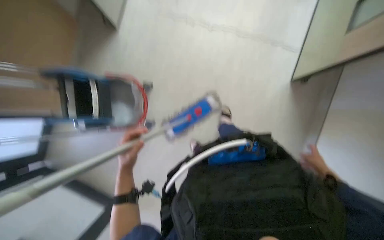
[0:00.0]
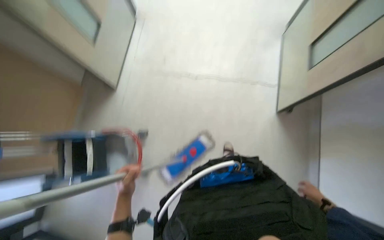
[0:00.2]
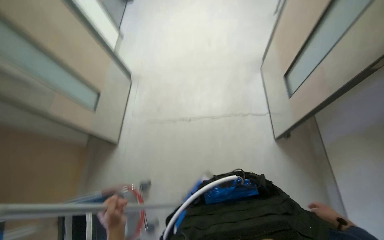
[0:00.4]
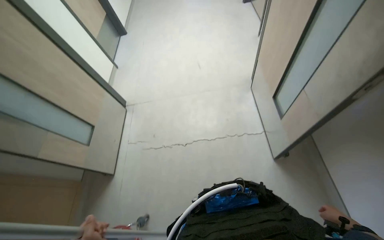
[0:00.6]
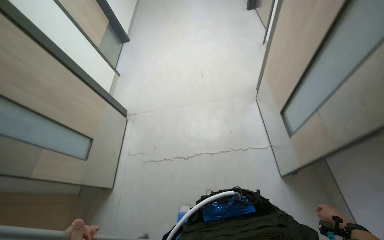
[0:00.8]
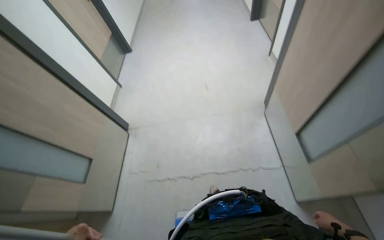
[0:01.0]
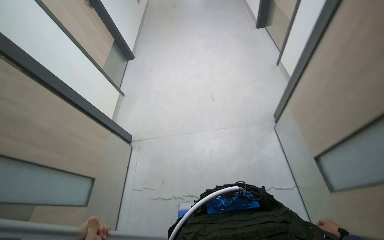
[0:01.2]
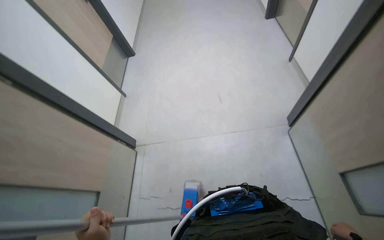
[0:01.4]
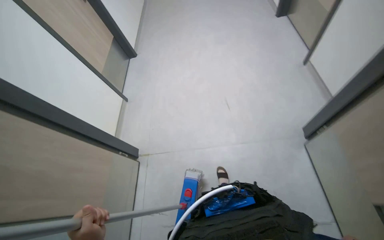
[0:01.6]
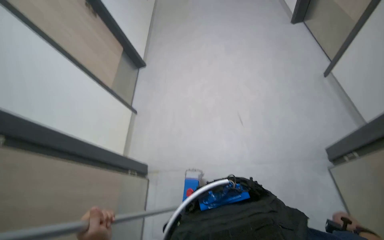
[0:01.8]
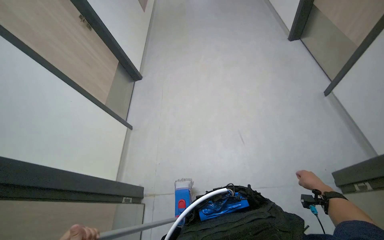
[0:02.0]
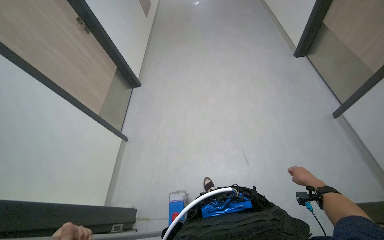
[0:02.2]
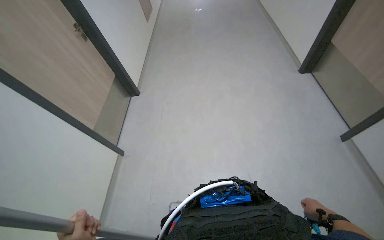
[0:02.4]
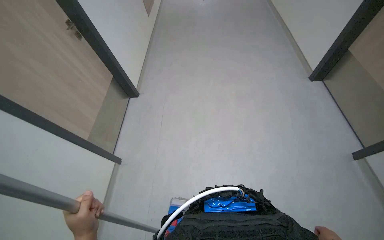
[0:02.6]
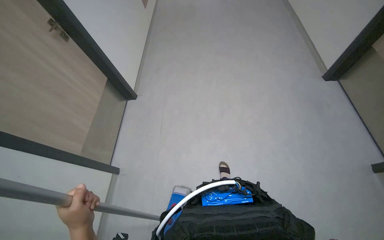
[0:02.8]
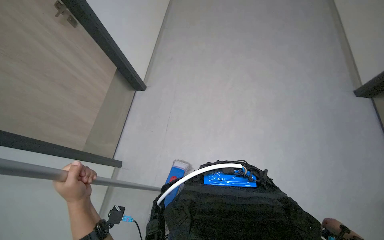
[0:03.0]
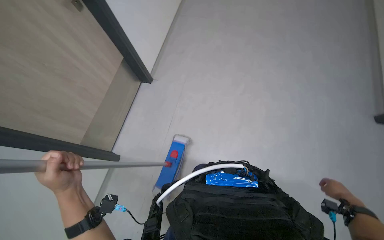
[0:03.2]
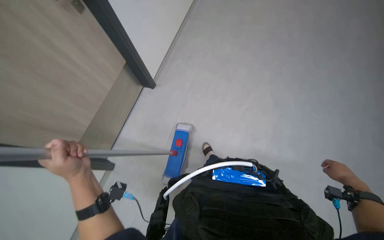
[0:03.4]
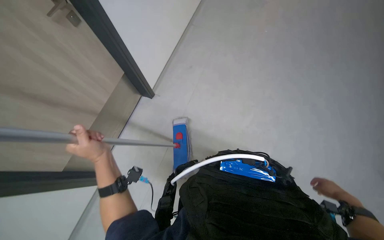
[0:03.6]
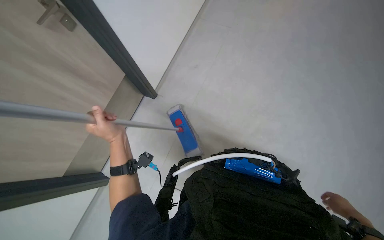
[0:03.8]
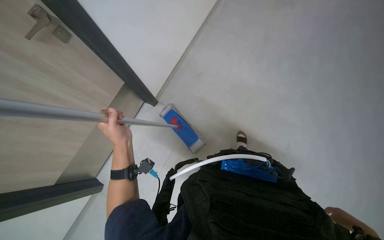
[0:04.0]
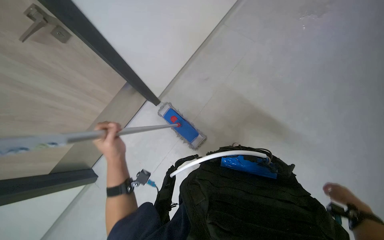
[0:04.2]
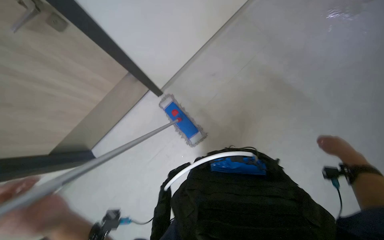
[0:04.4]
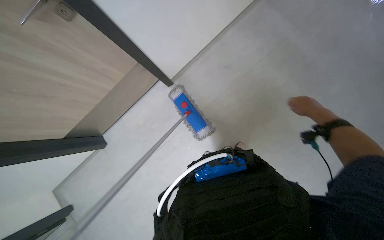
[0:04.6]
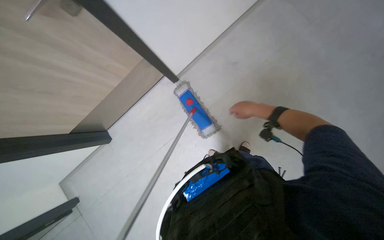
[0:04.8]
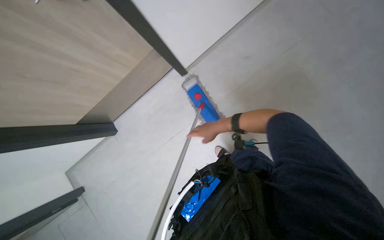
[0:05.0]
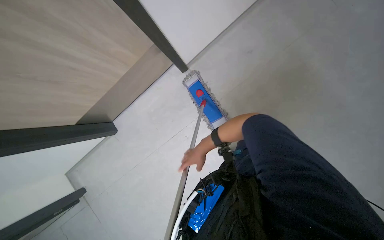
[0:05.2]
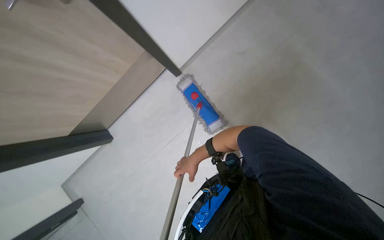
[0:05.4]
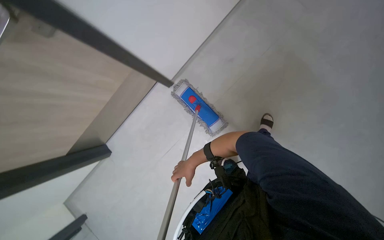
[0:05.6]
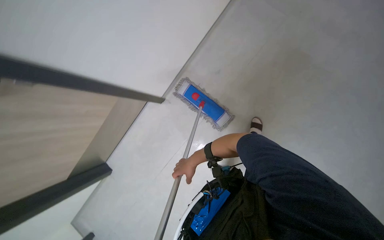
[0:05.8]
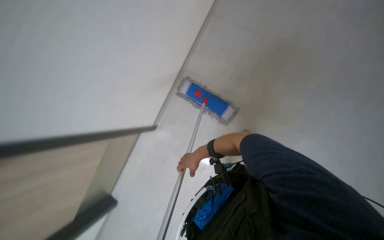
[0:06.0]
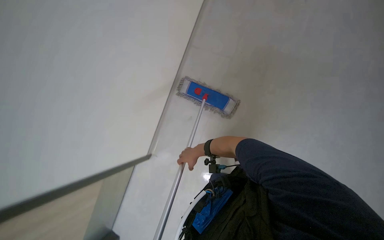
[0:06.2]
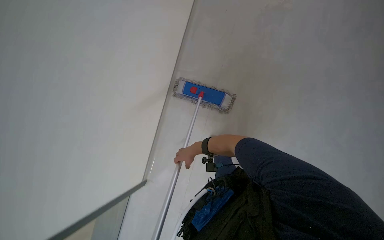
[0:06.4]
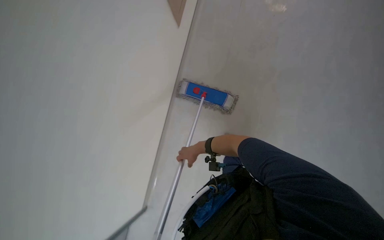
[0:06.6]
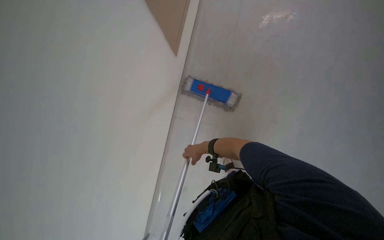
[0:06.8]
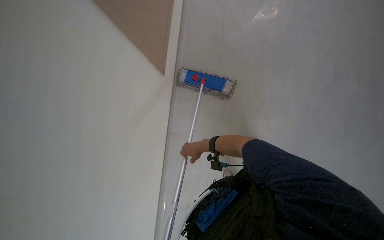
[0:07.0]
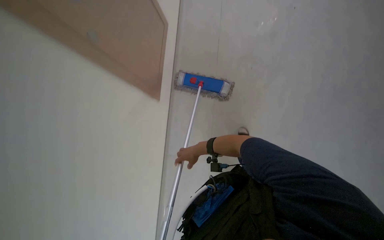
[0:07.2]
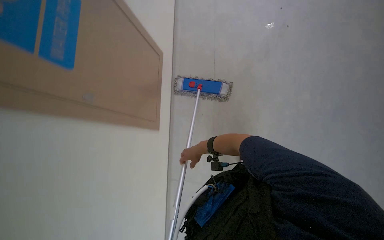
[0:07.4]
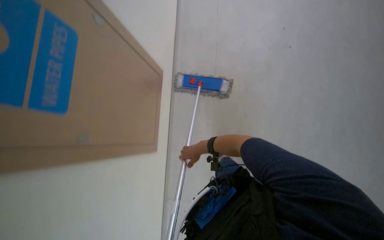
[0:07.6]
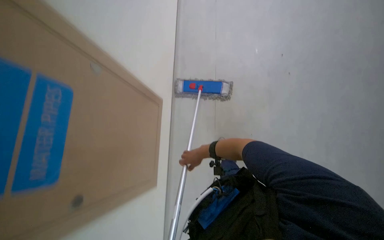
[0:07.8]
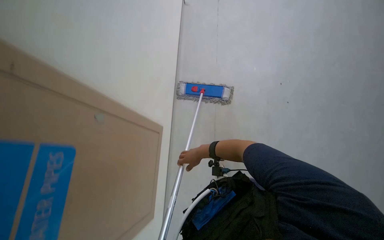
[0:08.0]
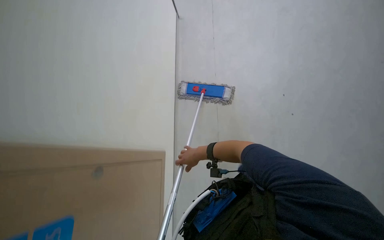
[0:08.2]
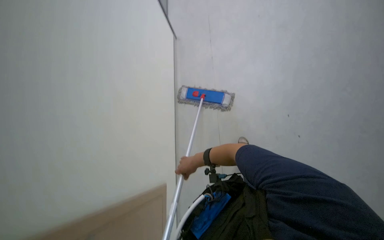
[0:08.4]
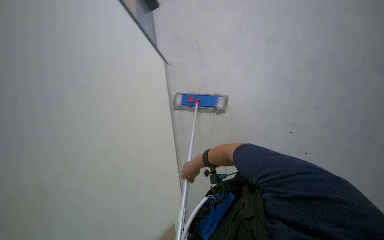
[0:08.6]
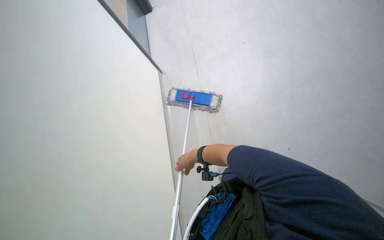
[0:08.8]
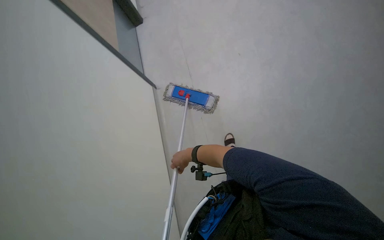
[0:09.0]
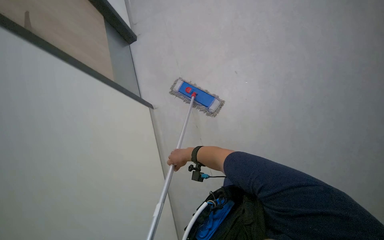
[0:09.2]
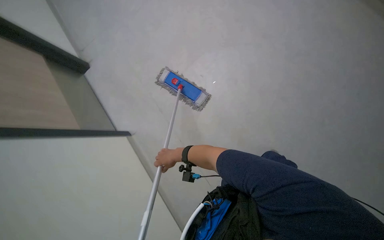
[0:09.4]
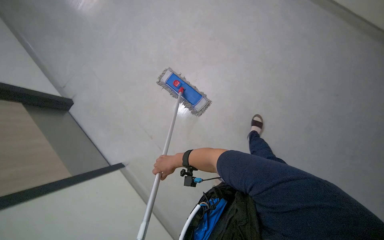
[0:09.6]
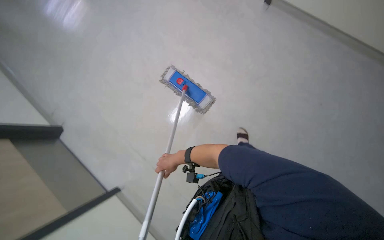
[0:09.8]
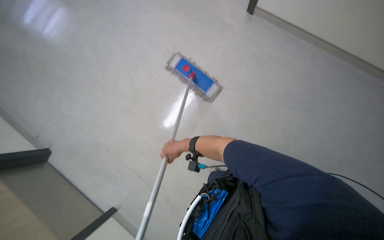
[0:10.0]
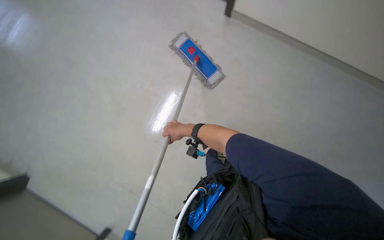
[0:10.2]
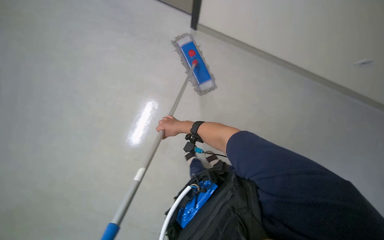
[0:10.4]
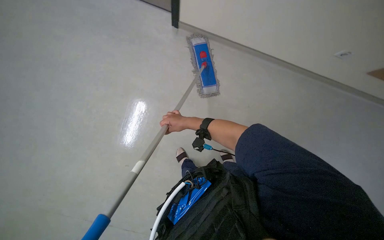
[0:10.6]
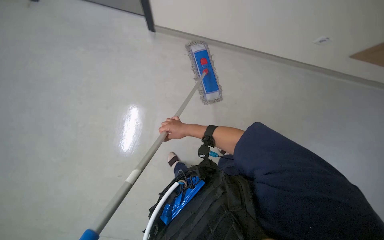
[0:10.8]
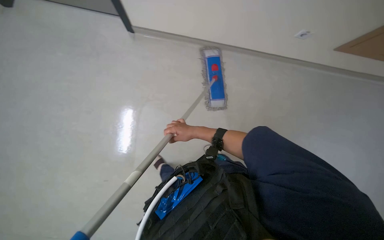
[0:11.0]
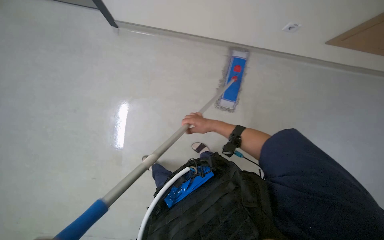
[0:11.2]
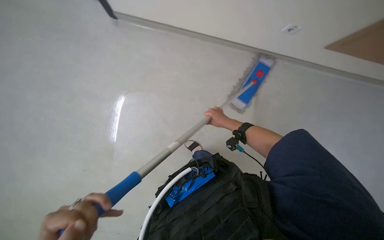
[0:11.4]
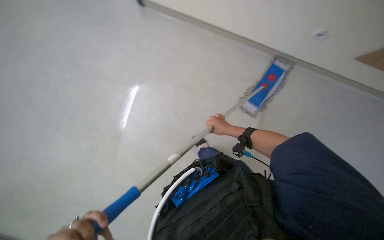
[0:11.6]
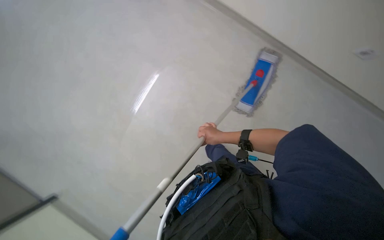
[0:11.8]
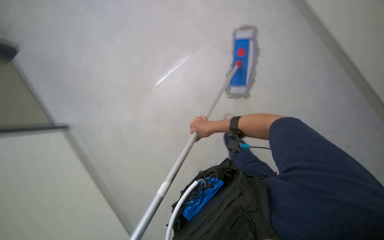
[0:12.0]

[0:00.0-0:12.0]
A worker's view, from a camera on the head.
Job: mopping floor.
The whole recording: Mopping floor with flat mop. The worker mops the floor with a flat mop.
0:00.0 to 0:01.6: The wearer moves some 70 cm. The view tips upward by roughly 30 degrees.
0:01.6 to 0:03.0: The head travels roughly 1 m.
0:03.0 to 0:04.4: The left hand moves nearer to the camera, about 20 cm. Meanwhile the right hand moves up and down the picture over roughly 25 cm, changing direction 2 times.
0:04.4 to 0:06.0: The right hand moves to the left and farther from the camera, about 60 cm.
0:10.4 to 0:12.0: The wearer looks roughly 15 degrees further to the left.

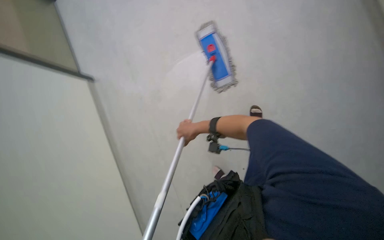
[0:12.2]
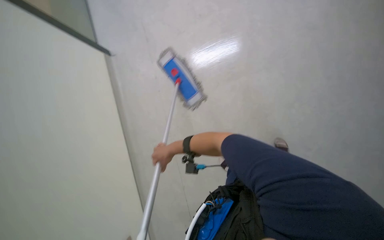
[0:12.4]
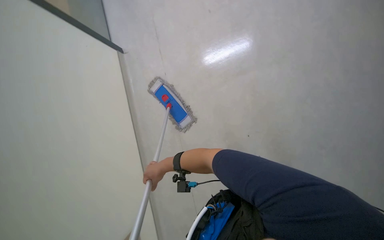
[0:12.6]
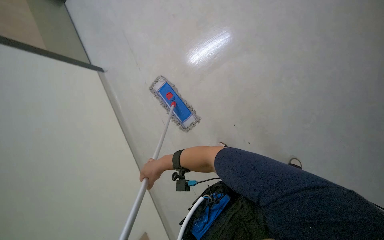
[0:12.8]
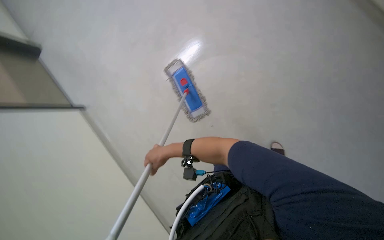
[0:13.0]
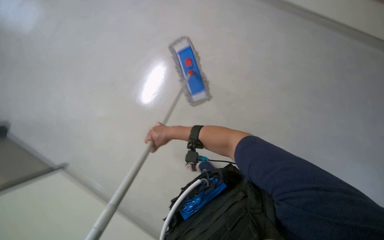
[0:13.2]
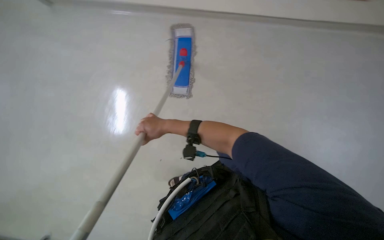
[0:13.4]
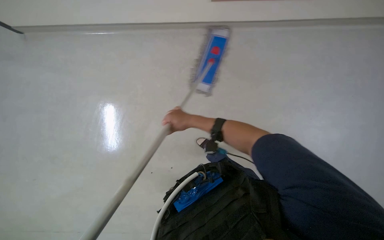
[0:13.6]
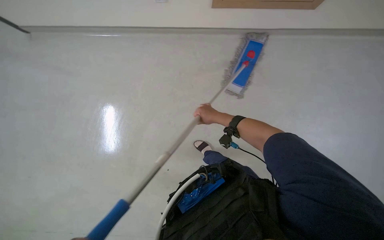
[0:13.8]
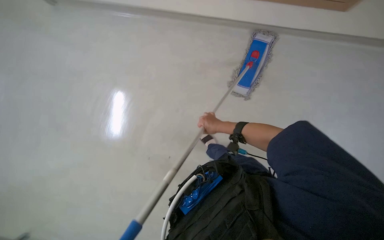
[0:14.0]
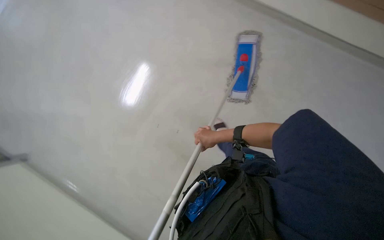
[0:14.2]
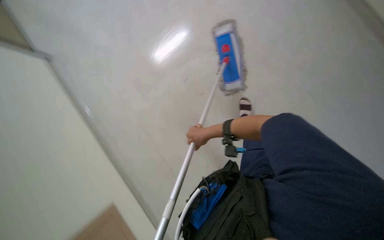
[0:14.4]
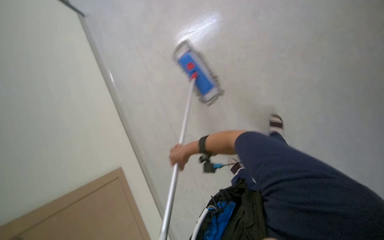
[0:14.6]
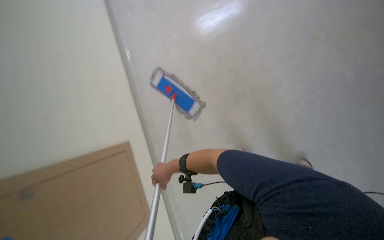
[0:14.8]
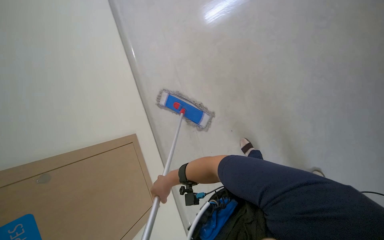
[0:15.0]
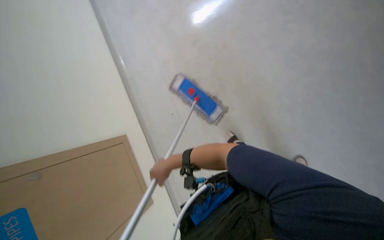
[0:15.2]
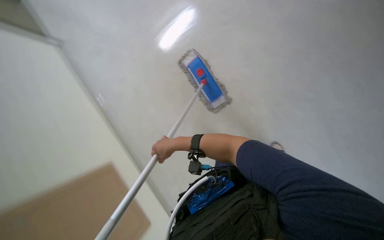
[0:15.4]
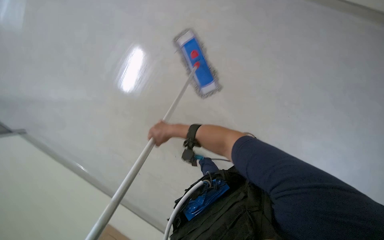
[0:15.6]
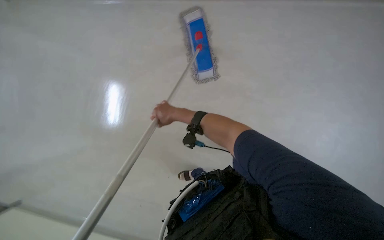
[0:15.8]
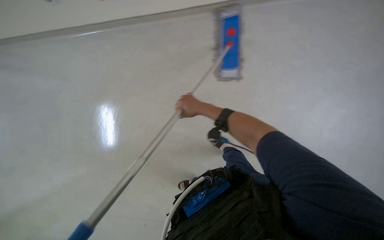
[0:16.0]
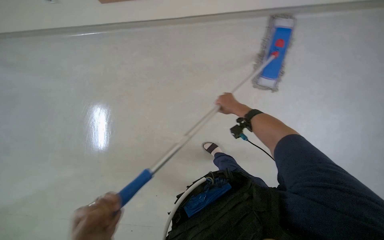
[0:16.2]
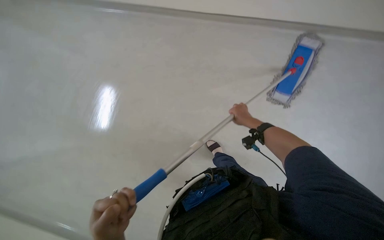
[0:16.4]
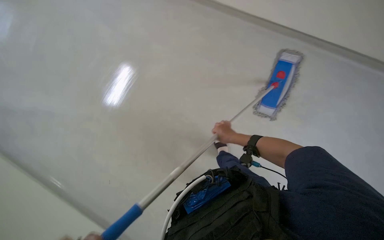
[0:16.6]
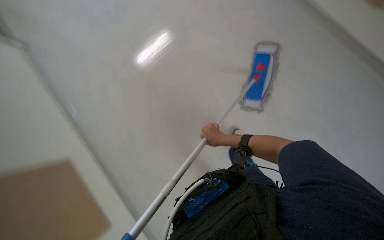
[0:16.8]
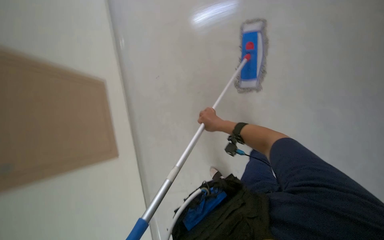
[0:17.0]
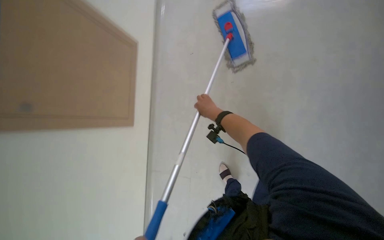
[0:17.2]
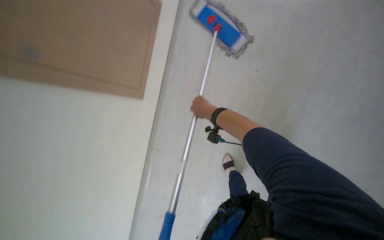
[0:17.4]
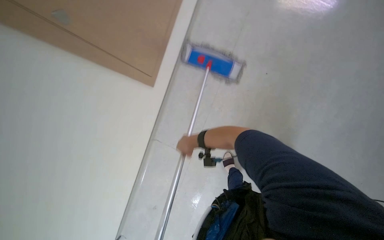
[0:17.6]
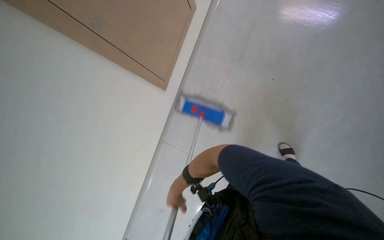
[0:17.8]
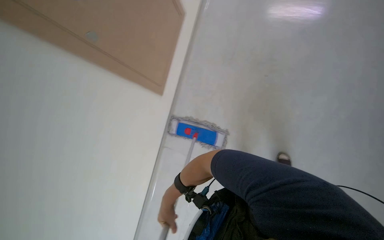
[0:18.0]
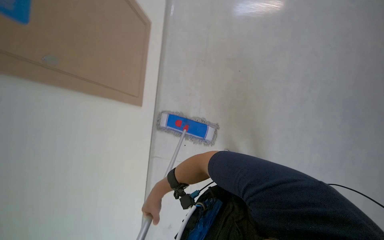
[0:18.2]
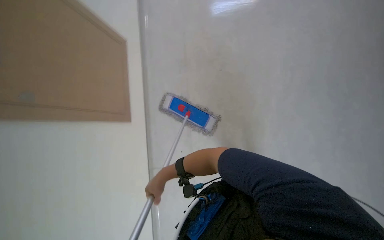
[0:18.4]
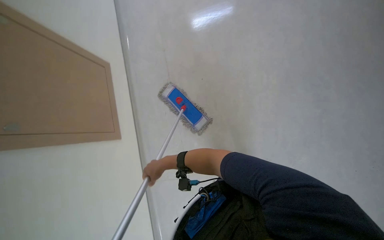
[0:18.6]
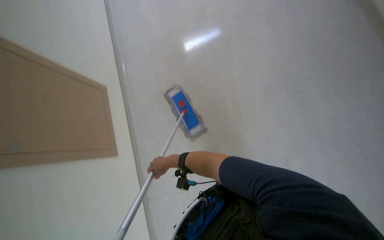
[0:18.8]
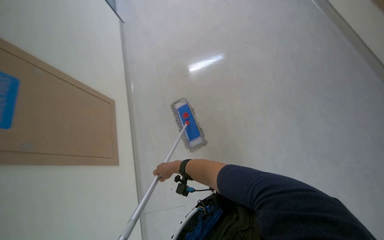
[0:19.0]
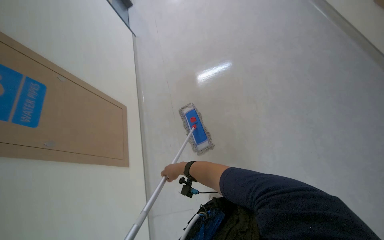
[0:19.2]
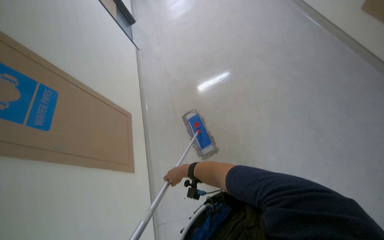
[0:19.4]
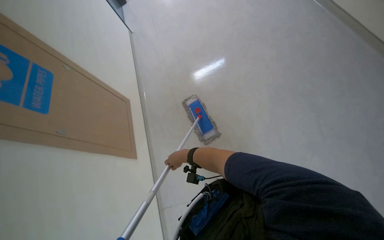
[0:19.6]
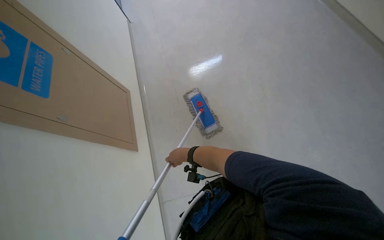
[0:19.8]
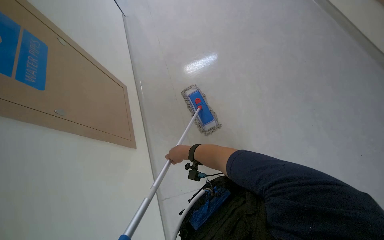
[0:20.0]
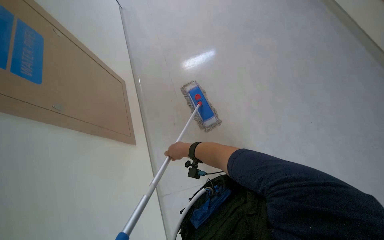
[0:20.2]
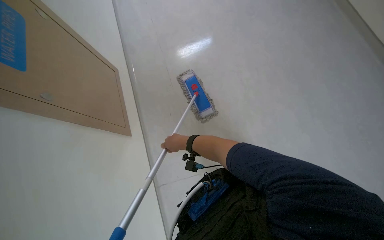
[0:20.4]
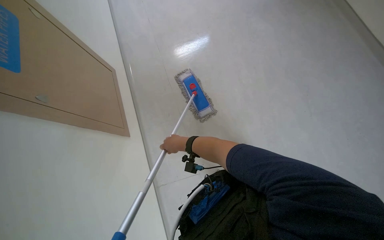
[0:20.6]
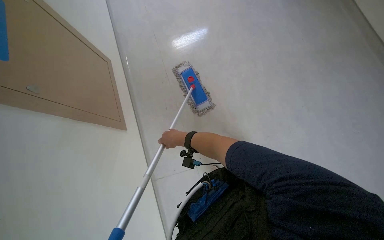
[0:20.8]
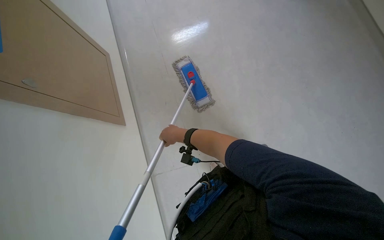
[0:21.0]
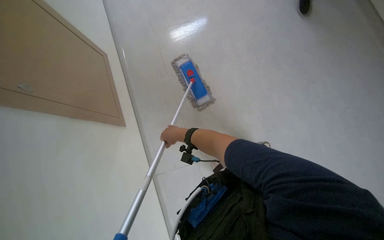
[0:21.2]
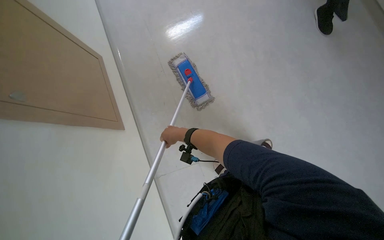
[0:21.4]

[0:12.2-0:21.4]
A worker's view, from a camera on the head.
Job: mopping floor.
The whole recording: Mopping floor with flat mop. The worker mops the floor with a flat mop.
0:12.2 to 0:13.8: The wearer looks roughly 35 degrees further to the left.
0:13.8 to 0:15.2: The view tips upward by about 15 degrees. The scene rotates counterclockwise by about 25 degrees. The right hand travels to the left by about 10 cm.
0:15.2 to 0:16.8: The view tilts roughly 15 degrees downward. The scene turns roughly 40 degrees clockwise in the picture.
0:19.8 to 0:21.4: The view tilts roughly 15 degrees downward.
